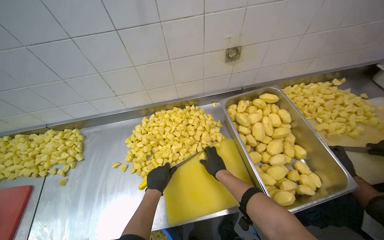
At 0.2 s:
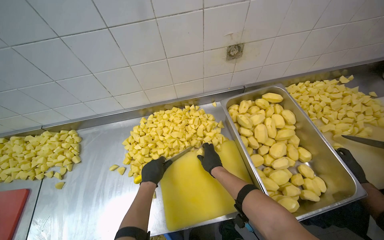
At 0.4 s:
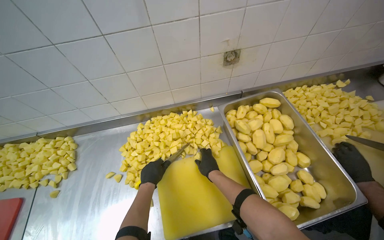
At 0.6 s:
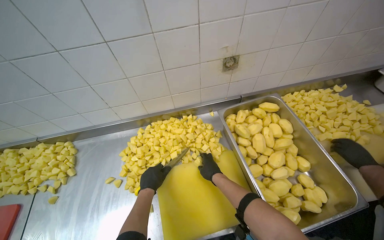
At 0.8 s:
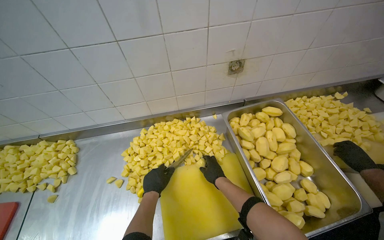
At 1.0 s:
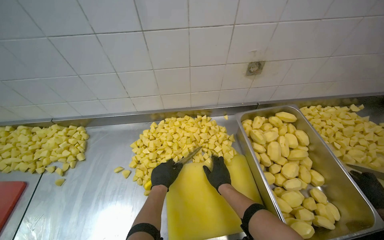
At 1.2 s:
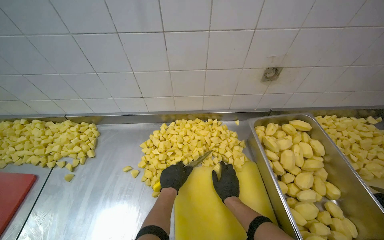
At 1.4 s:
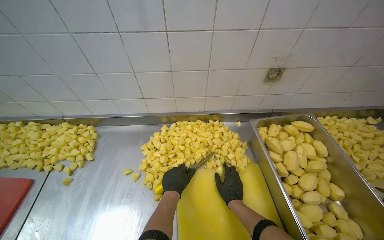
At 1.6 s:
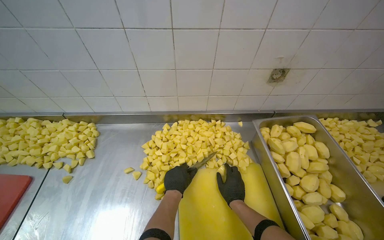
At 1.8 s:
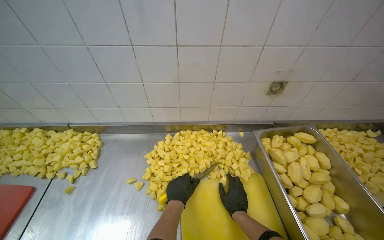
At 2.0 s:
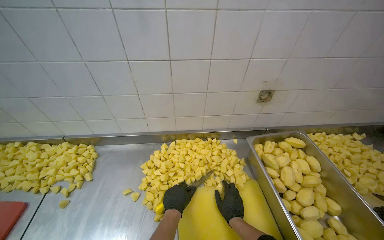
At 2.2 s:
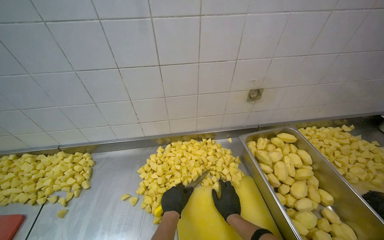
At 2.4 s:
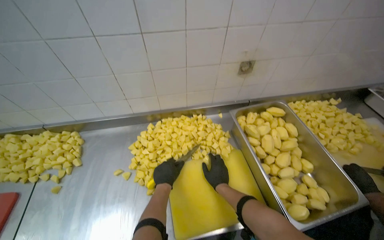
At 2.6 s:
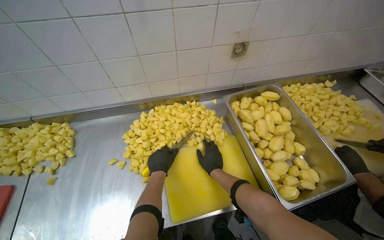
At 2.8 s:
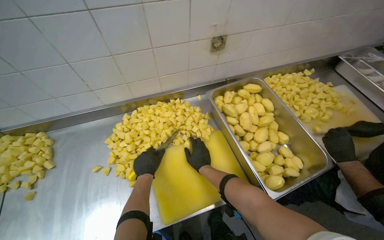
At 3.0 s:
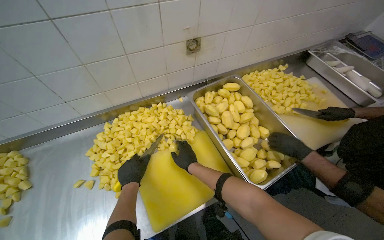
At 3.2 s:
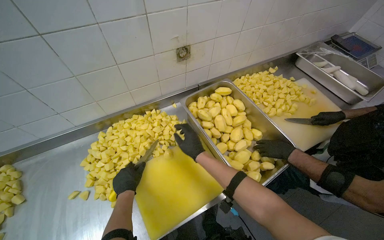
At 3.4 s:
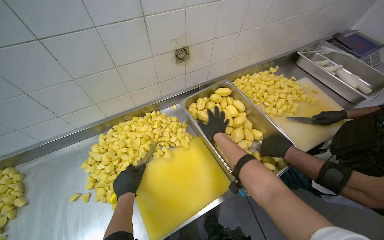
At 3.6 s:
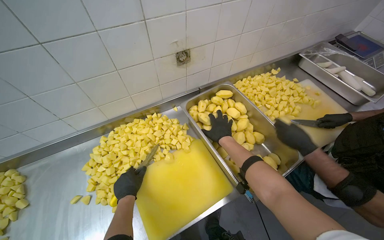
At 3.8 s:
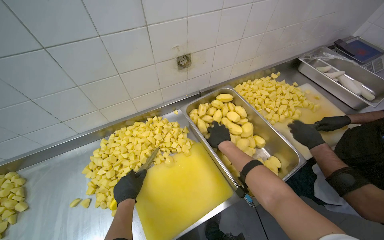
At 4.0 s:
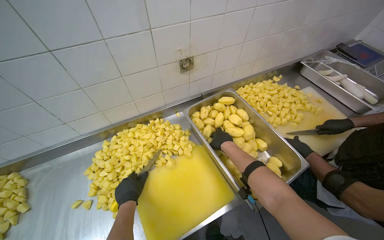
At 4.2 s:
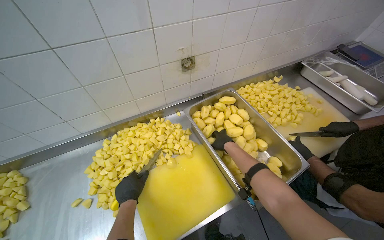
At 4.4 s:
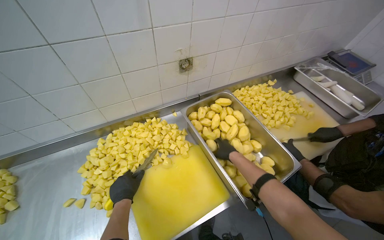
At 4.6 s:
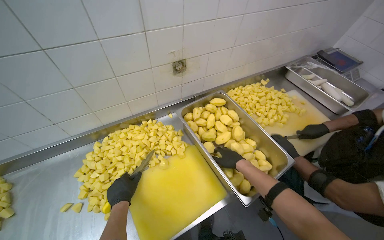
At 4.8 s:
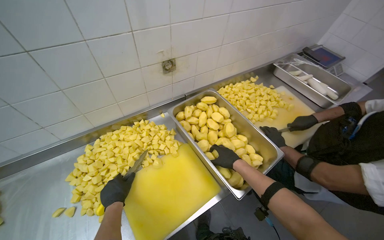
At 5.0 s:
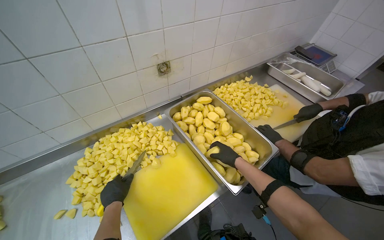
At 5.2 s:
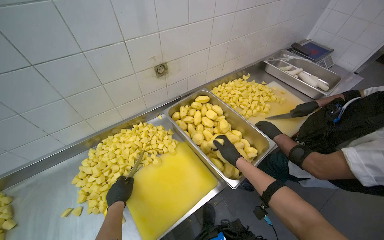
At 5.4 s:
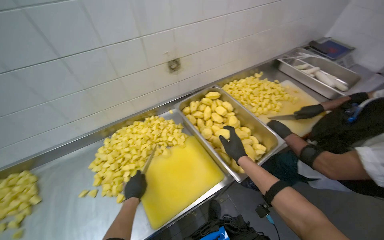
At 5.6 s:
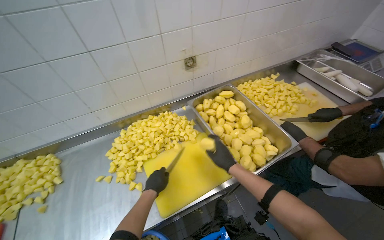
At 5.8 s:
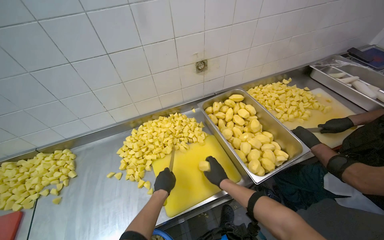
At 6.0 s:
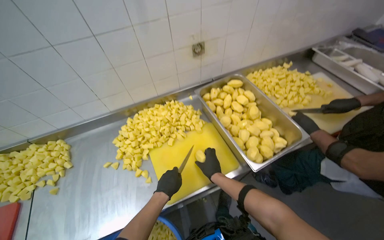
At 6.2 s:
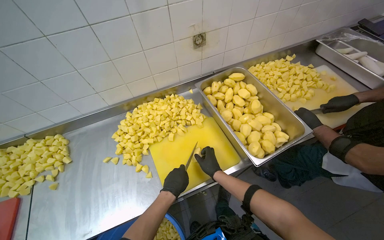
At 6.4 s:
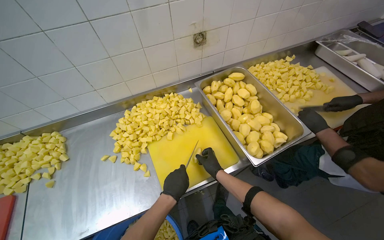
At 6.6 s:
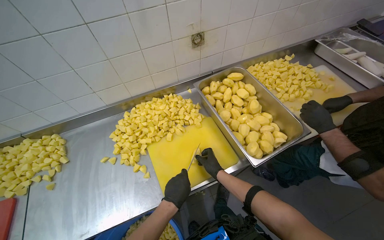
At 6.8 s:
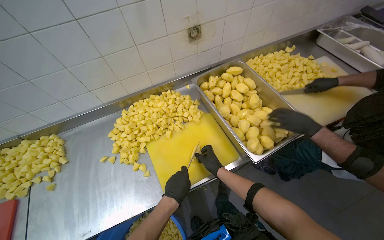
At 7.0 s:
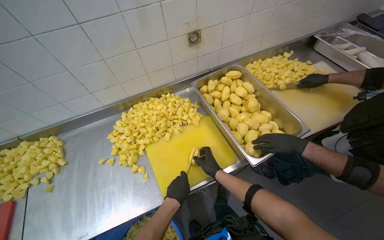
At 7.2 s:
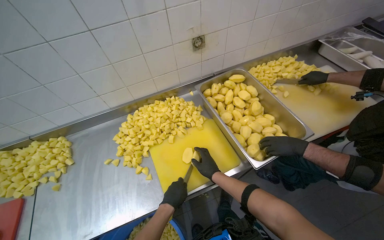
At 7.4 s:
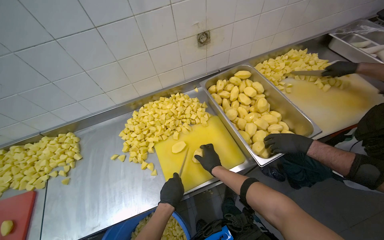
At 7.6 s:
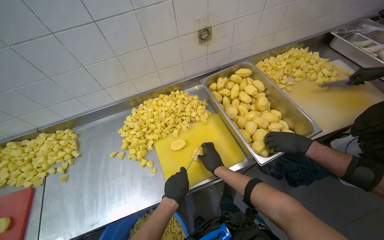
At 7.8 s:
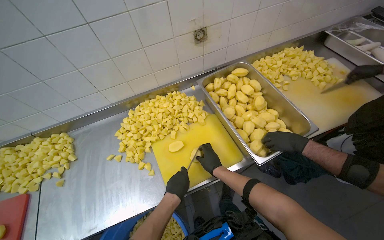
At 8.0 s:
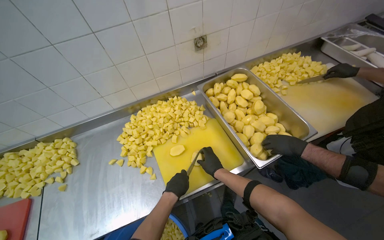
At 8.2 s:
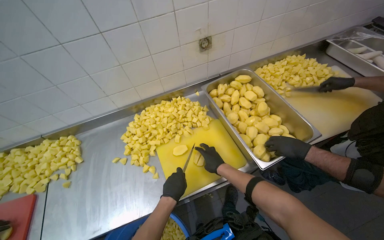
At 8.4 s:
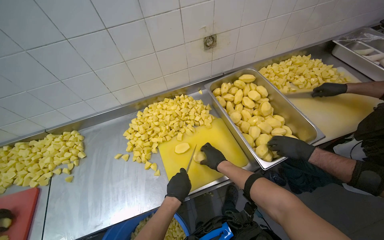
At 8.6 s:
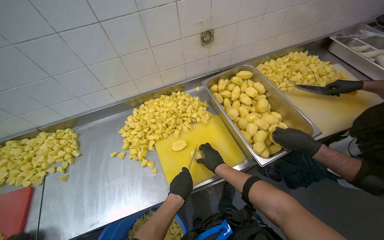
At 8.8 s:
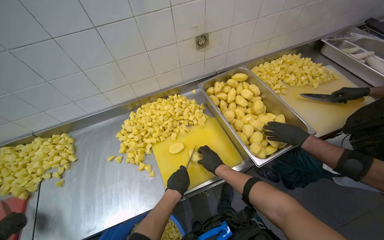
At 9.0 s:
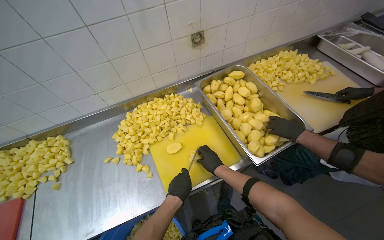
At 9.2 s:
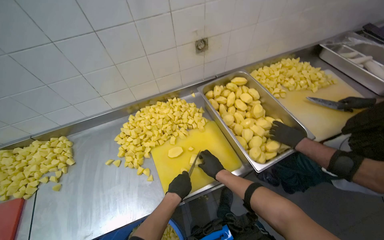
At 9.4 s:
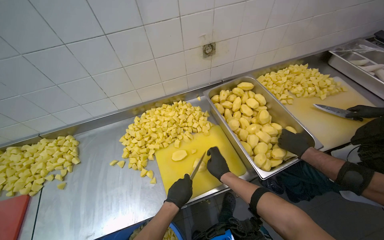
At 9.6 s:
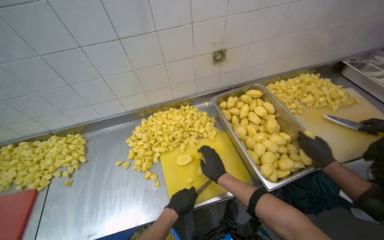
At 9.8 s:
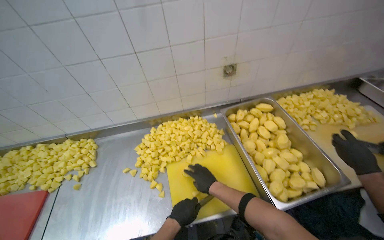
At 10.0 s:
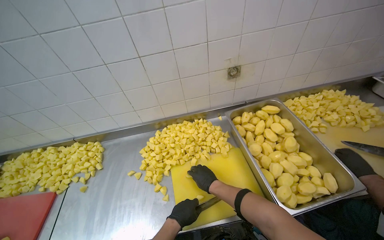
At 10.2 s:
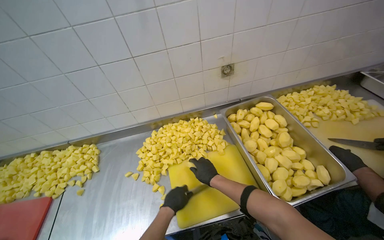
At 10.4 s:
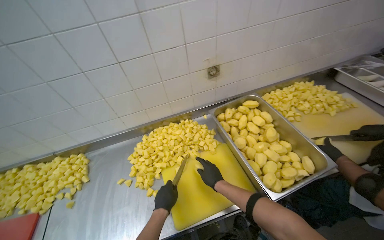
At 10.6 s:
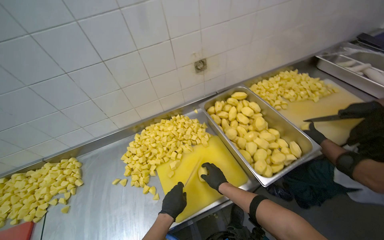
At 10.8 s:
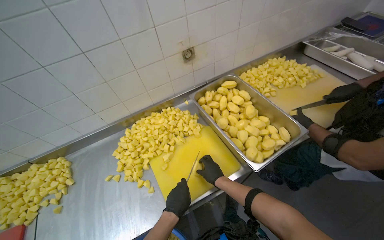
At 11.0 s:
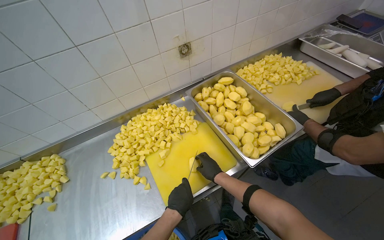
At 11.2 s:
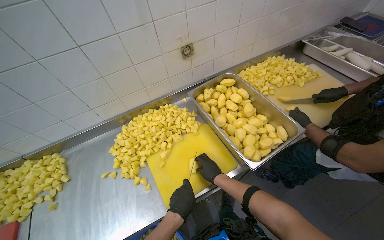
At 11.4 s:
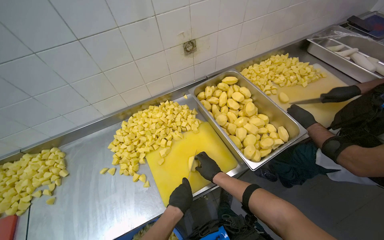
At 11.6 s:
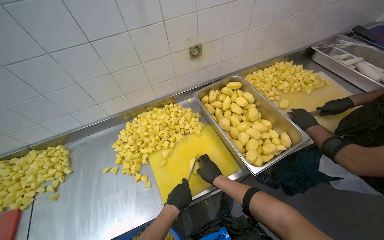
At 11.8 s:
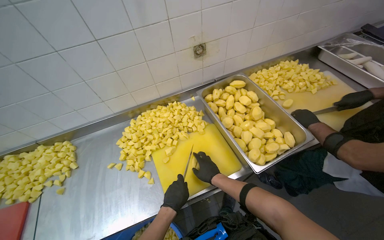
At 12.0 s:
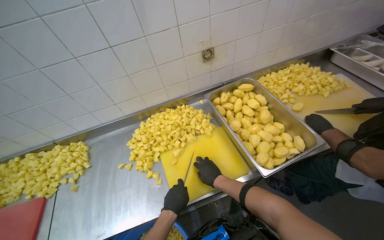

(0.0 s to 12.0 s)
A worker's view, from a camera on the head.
Job: preparing food.
The whole recording: Cutting peeled potatoes into cubes. The worker continues cutting peeled potatoes into cubes on a yellow cutting board.
1.6 s - 3.0 s: The wearer's head swings approximately 25 degrees to the right.
3.0 s - 4.4 s: The right hand goes approximately 20 cm to the right.
4.4 s - 6.0 s: The right hand shifts approximately 25 cm down the picture, nearer to the camera and to the left, while the left hand moves to the right, some 10 cm.
7.6 s - 9.0 s: The hands stay close to where they were, moving slightly.

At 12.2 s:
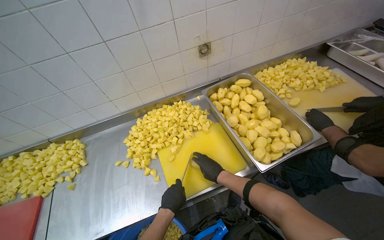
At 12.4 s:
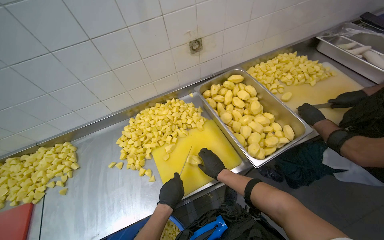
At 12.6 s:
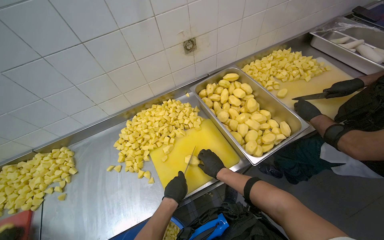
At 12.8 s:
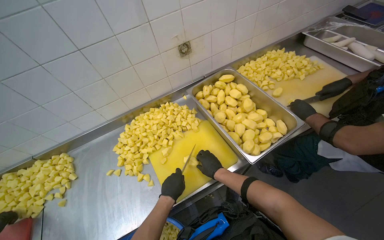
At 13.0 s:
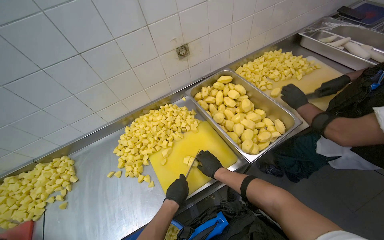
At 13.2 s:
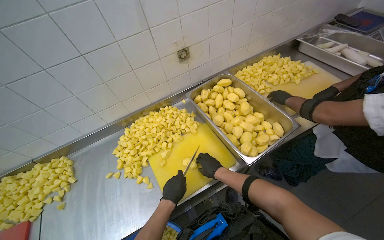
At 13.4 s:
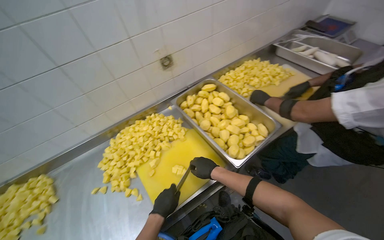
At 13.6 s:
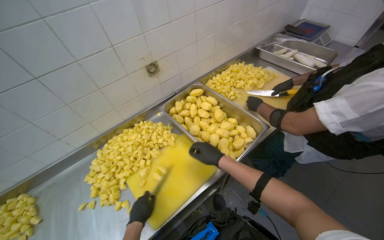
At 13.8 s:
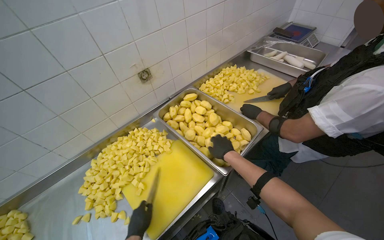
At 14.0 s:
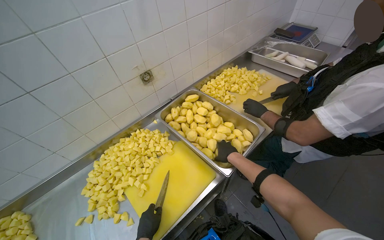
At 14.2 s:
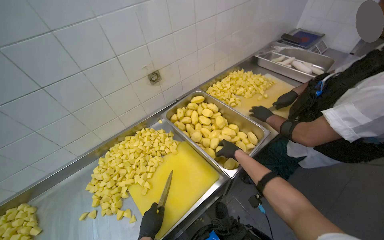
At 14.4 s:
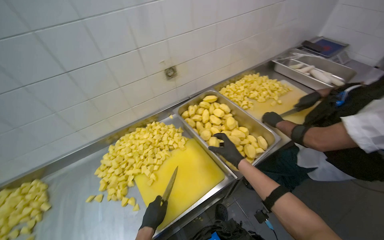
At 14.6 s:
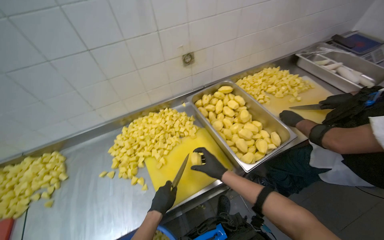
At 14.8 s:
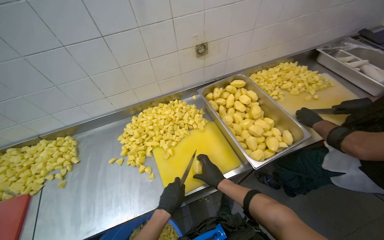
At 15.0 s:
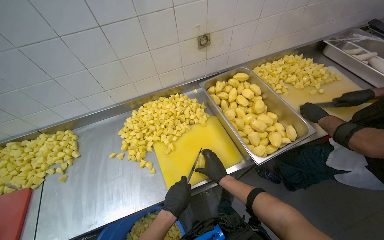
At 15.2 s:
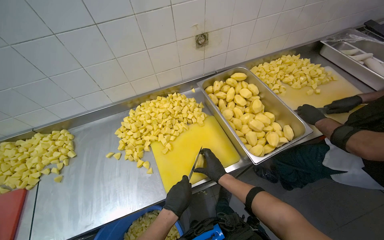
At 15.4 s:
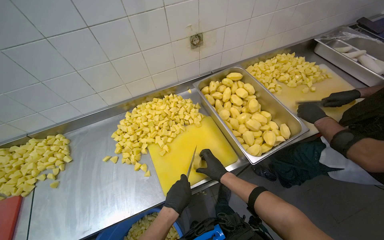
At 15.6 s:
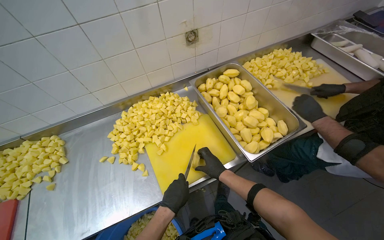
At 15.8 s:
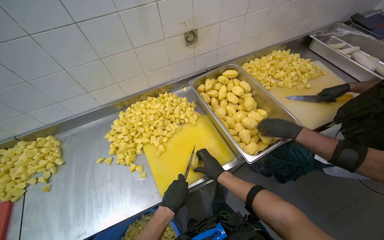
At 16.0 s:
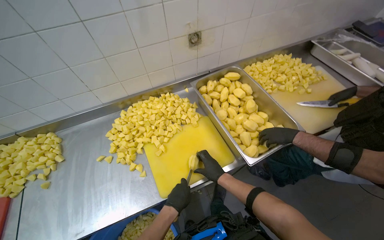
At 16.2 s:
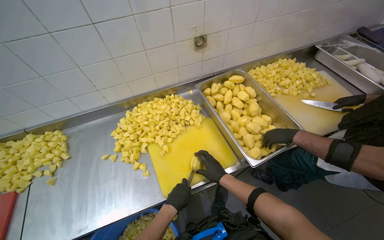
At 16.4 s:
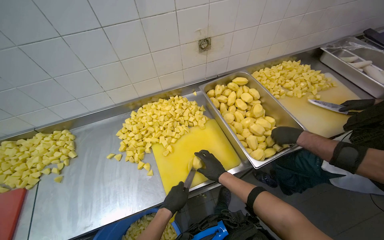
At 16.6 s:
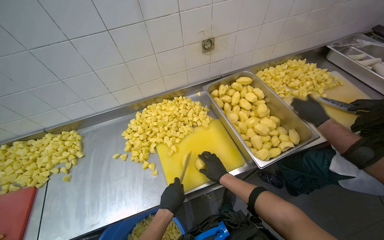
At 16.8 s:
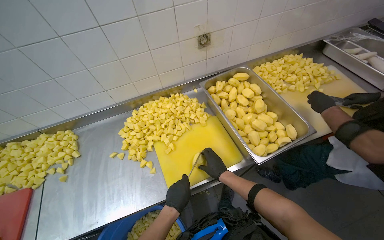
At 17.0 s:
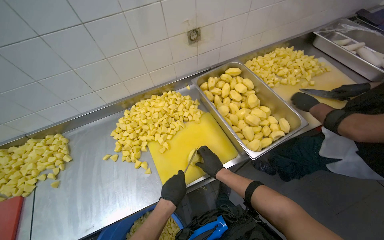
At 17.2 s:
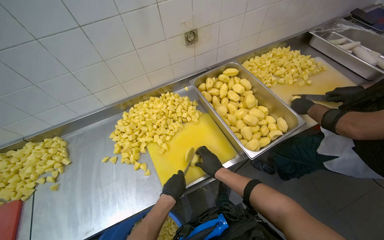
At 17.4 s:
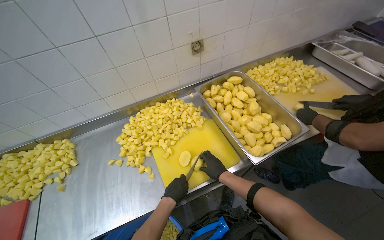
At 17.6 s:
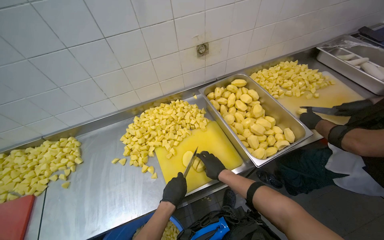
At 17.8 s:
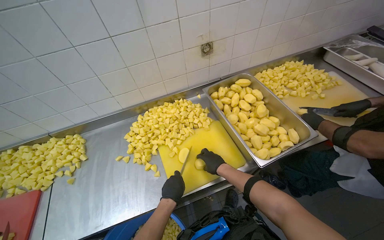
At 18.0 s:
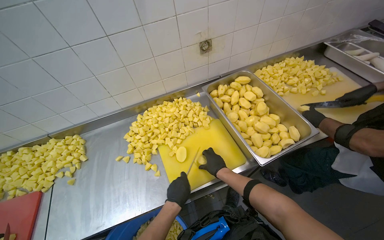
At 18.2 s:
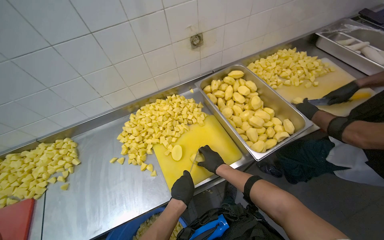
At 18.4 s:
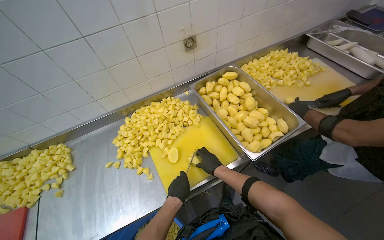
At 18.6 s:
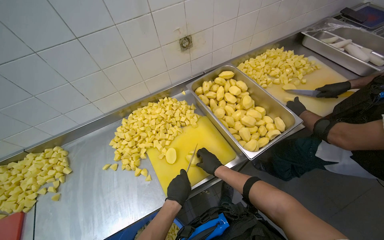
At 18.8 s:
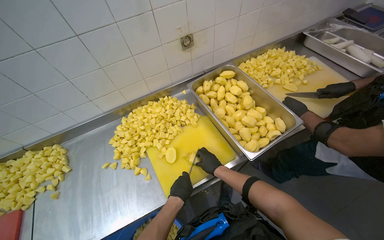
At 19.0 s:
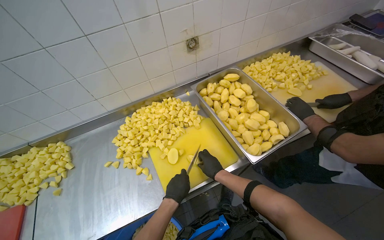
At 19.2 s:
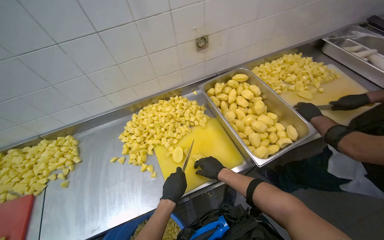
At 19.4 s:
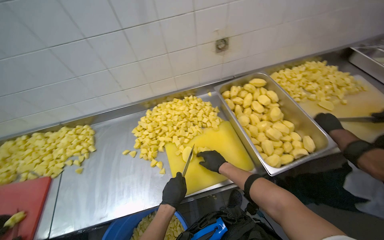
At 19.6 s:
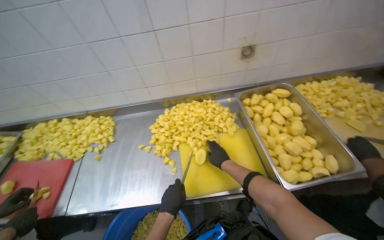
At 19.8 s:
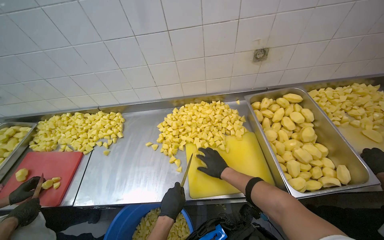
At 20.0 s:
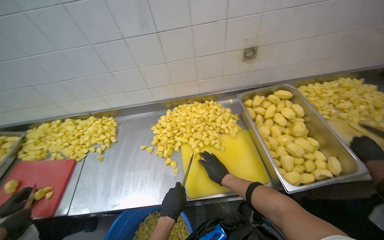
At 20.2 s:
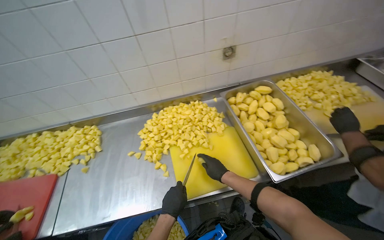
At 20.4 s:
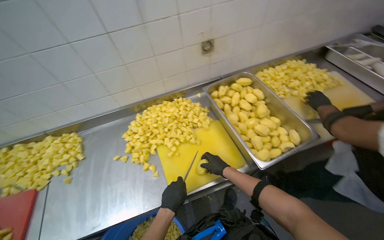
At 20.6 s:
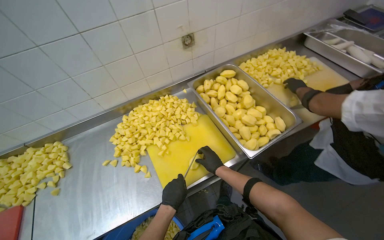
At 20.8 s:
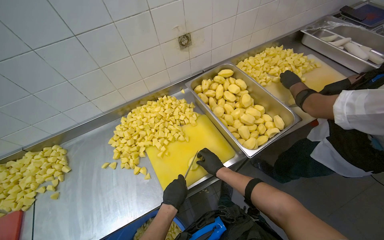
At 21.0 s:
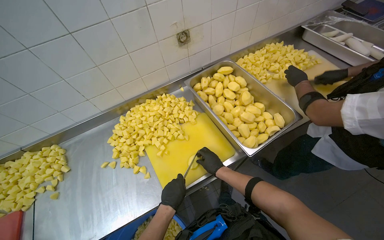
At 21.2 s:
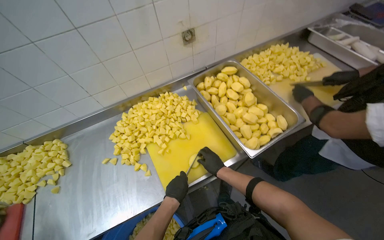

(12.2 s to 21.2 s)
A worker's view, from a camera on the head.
Job: preparing food.
The whole recording: Cutting peeled potatoes into cubes. The worker continues cutting peeled potatoes into cubes on a yellow cutting board.
12.2 s - 13.8 s: The head rotates approximately 20 degrees to the right. The right hand moves up the picture, approximately 10 cm.
13.8 s - 15.2 s: The wearer's head swings about 20 degrees to the left. The right hand shifts approximately 15 cm down the picture. The left hand goes about 10 cm to the right.
15.2 s - 16.6 s: The hands stay close to where they were, moving slightly.
16.6 s - 18.2 s: The hands stay close to where they were, moving slightly.
18.2 s - 19.8 s: The wearer looks about 20 degrees further to the left.
19.8 s - 21.2 s: The wearer's head swings approximately 25 degrees to the right.
